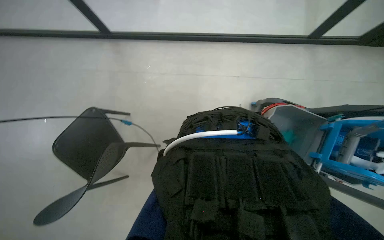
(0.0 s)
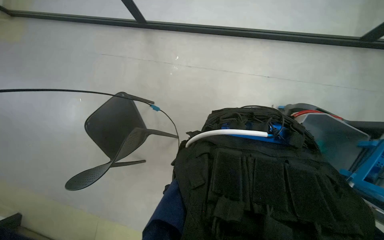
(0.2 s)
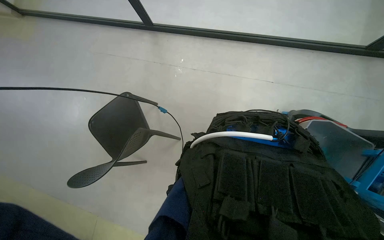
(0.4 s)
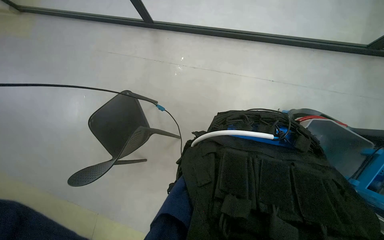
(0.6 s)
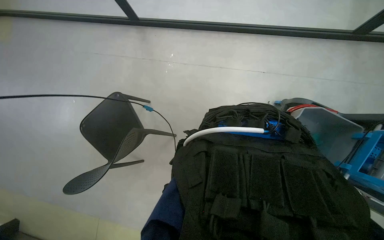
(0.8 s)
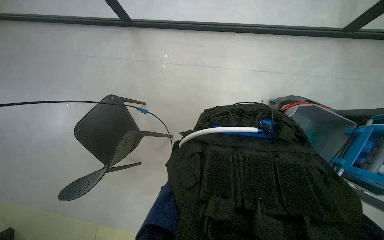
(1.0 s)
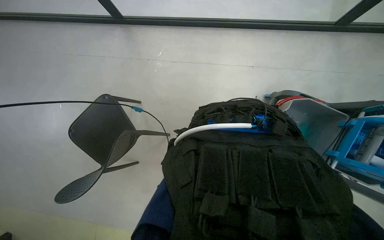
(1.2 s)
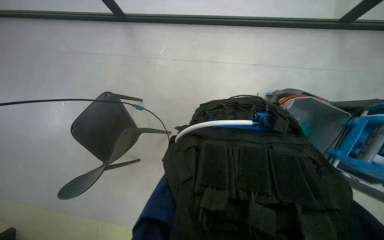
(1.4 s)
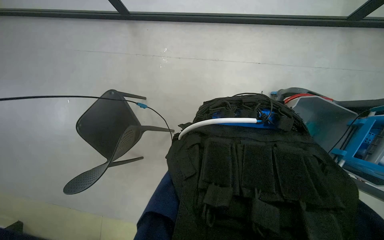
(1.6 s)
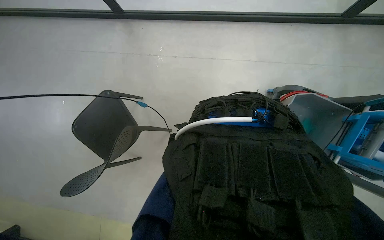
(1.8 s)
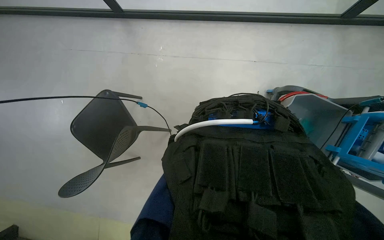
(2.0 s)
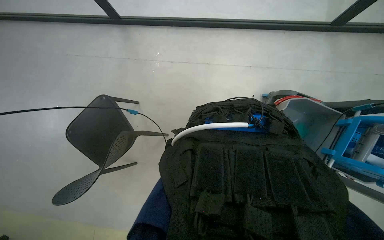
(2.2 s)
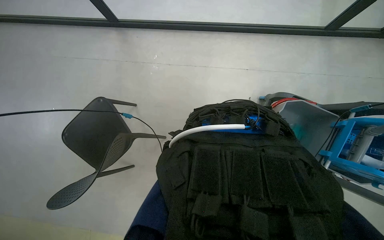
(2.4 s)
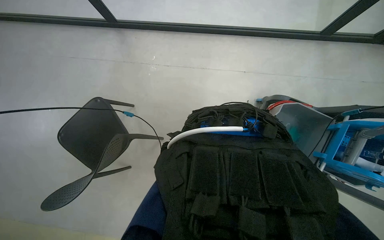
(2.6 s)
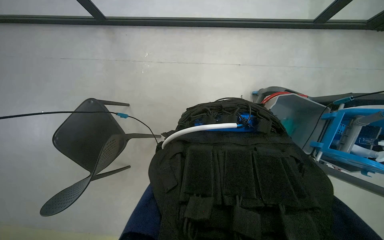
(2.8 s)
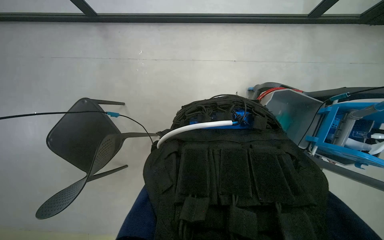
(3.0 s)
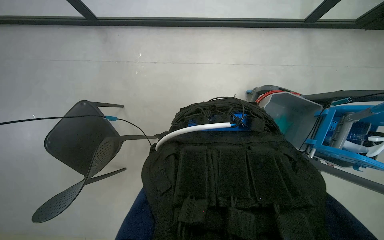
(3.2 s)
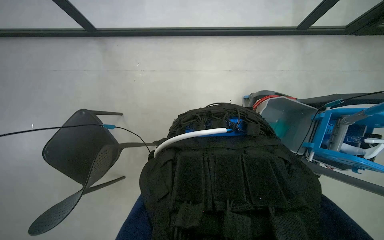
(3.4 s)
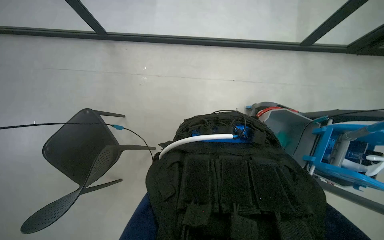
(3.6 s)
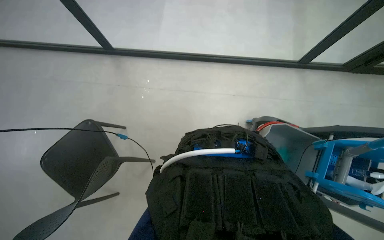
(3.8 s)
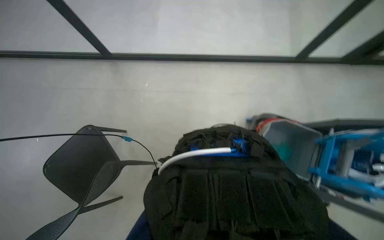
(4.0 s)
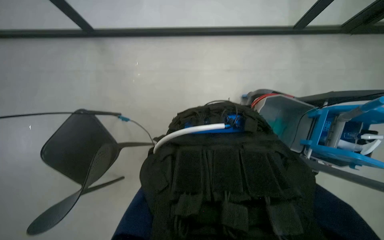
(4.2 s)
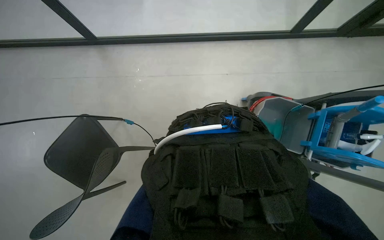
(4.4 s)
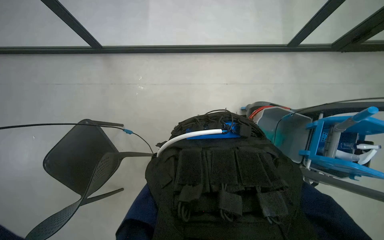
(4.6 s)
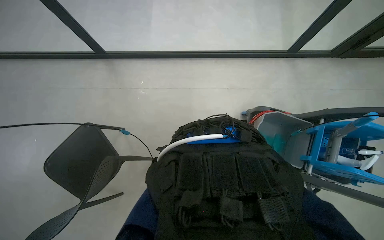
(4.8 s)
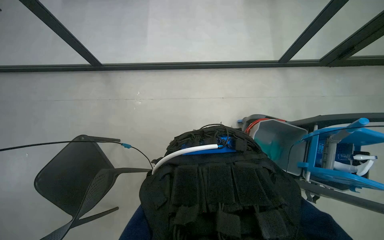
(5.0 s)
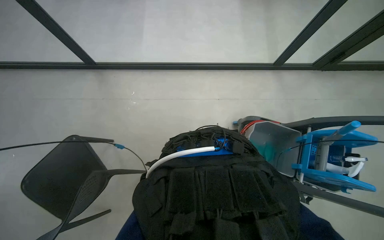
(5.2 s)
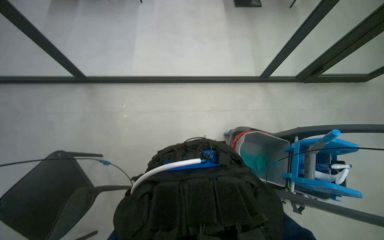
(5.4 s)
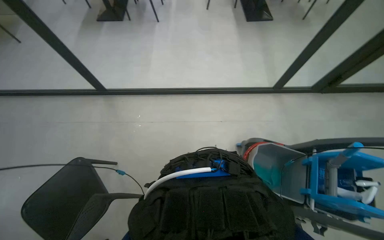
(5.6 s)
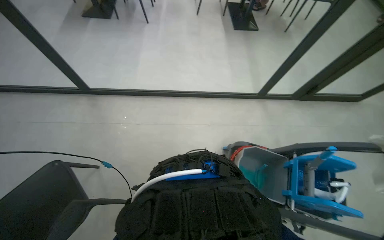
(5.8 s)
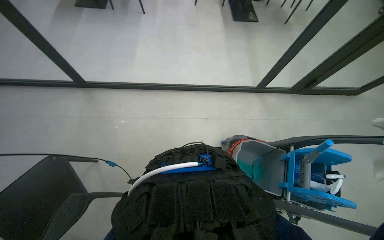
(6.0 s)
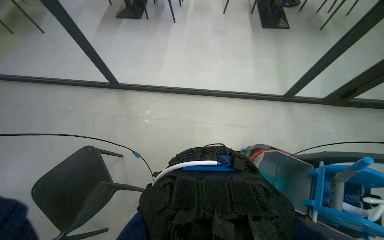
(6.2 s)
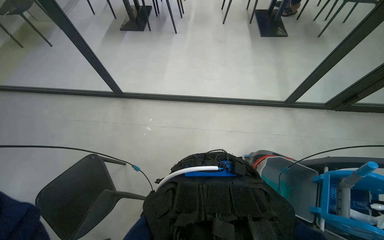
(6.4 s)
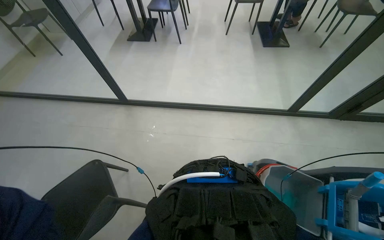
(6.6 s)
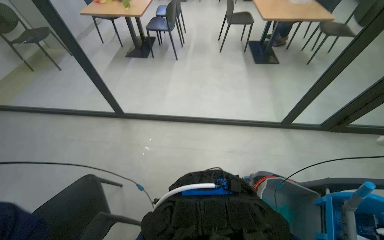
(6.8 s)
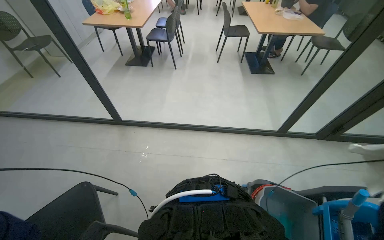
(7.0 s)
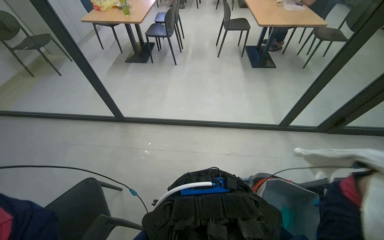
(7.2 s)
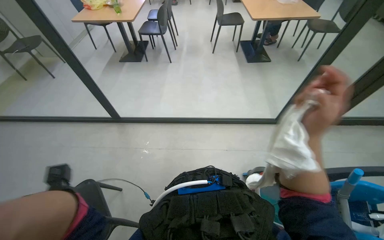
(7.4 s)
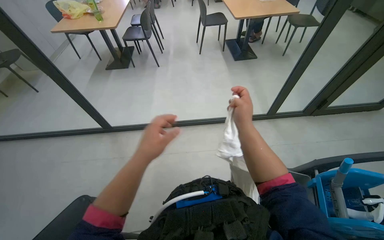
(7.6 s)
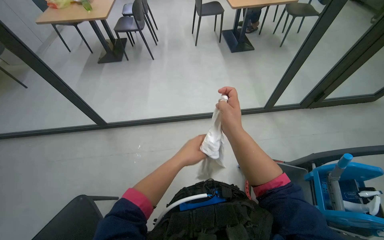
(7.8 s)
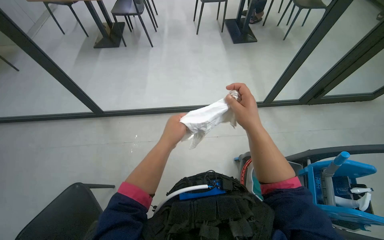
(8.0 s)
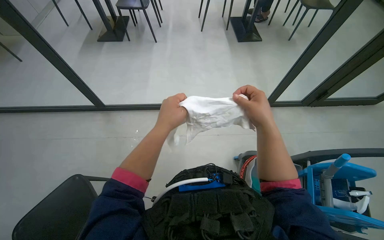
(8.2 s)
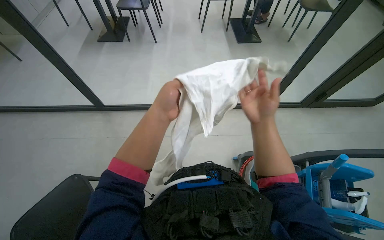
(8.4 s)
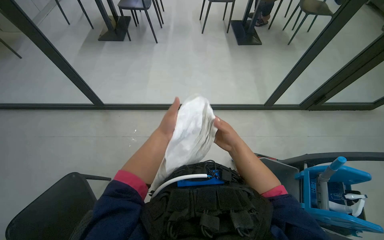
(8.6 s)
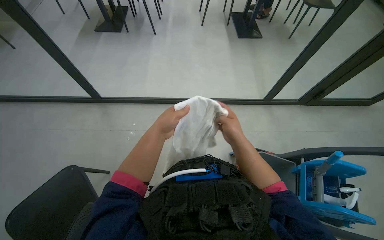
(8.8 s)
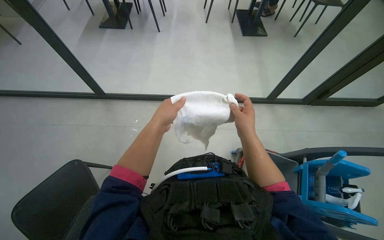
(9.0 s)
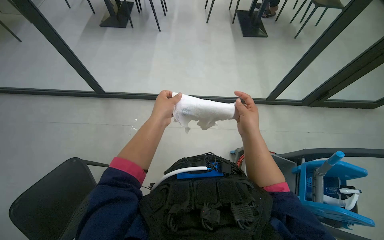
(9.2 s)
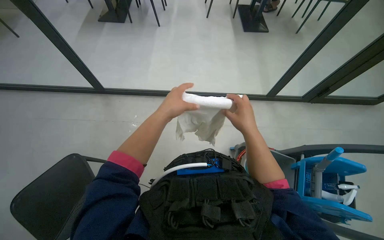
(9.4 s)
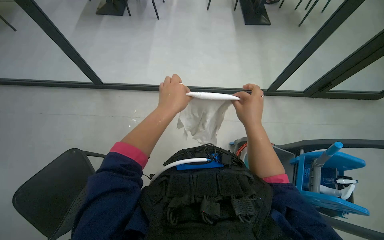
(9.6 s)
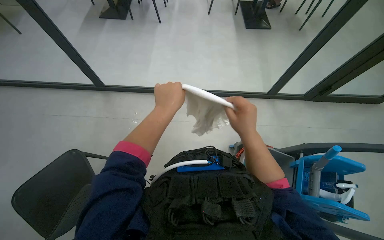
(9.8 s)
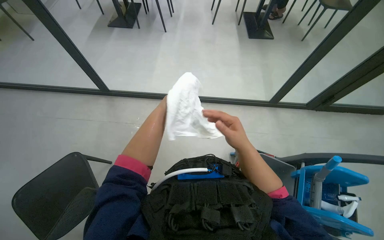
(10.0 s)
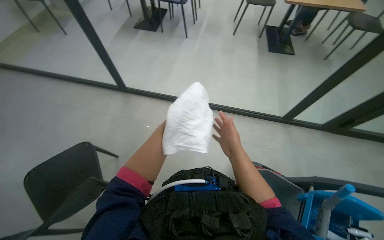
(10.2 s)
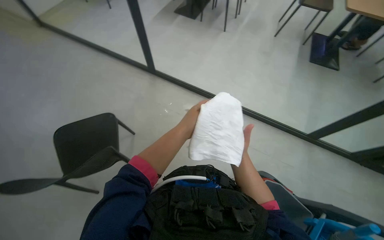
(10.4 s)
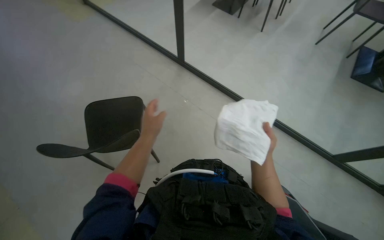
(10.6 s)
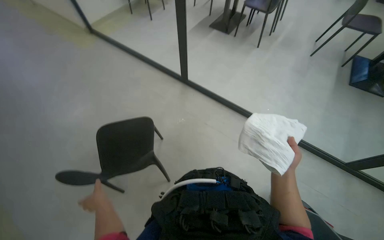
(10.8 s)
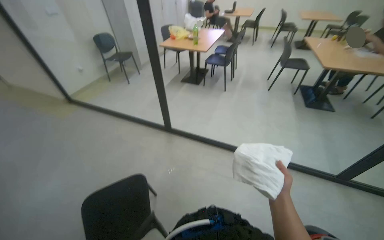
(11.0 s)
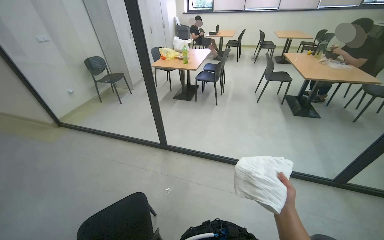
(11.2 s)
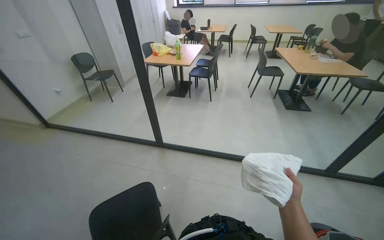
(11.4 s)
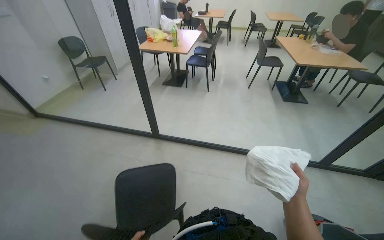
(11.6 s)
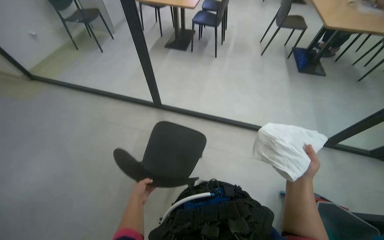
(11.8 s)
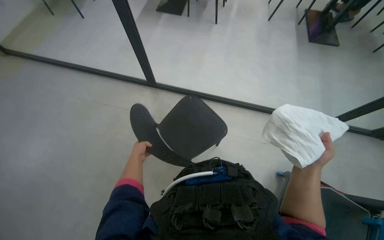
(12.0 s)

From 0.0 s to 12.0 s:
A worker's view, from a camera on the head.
Job: wiping surfaces.
The whole recording: Wiping glass partition. The worker wipes the glass partition with a white cloth.
From 4.4 s to 6.0 s: The camera pitches upward, by some 15 degrees.
From 6.0 s to 7.6 s: The view tips upward by some 15 degrees.
From 9.0 s to 10.4 s: The head turns to the left by roughly 25 degrees. The right hand travels farther from the camera by roughly 10 cm.

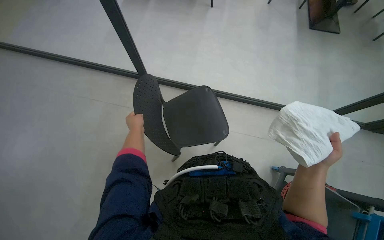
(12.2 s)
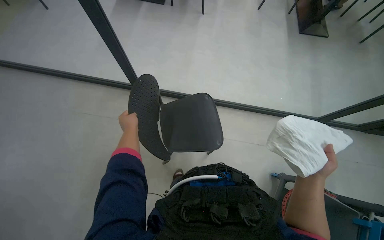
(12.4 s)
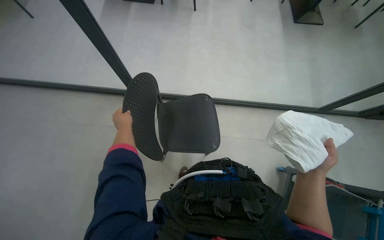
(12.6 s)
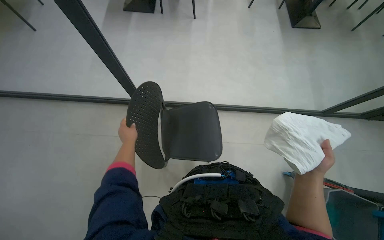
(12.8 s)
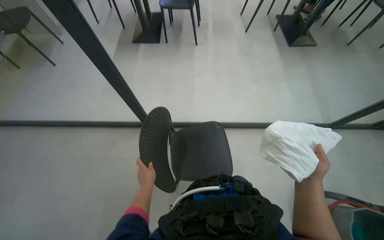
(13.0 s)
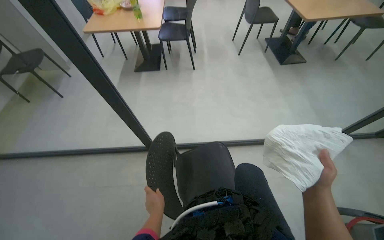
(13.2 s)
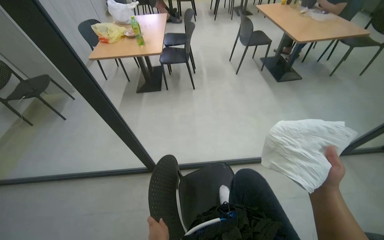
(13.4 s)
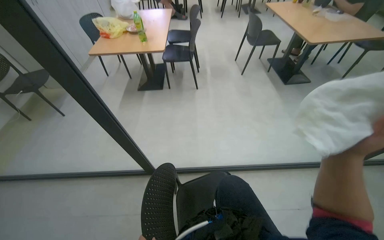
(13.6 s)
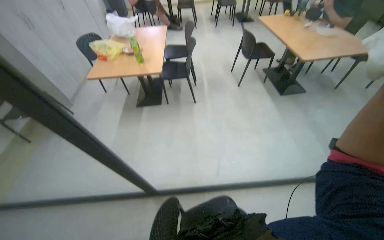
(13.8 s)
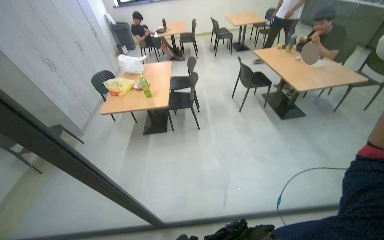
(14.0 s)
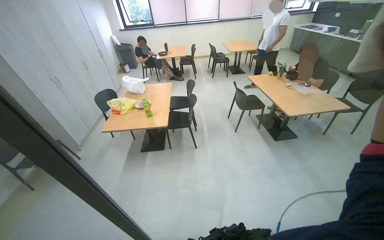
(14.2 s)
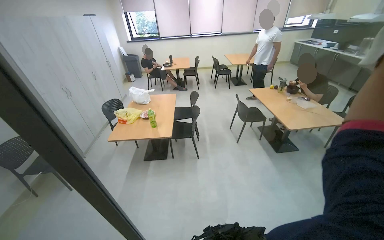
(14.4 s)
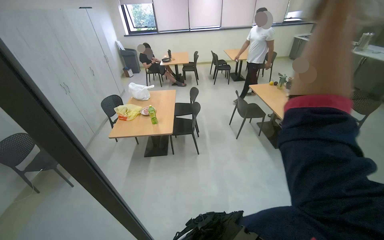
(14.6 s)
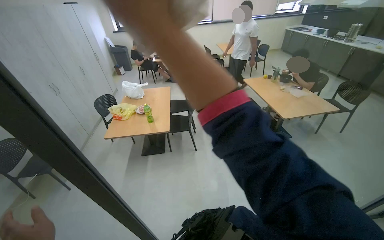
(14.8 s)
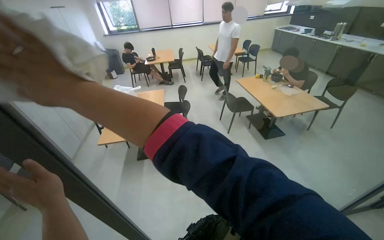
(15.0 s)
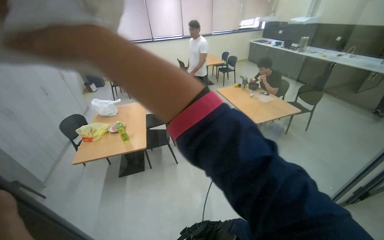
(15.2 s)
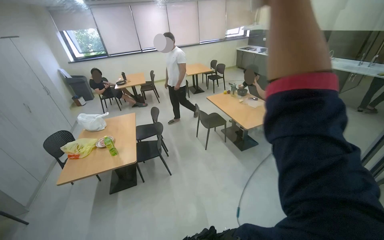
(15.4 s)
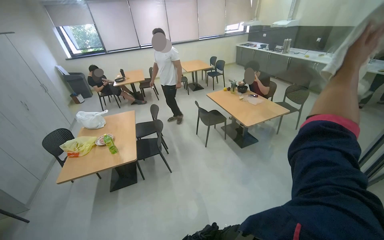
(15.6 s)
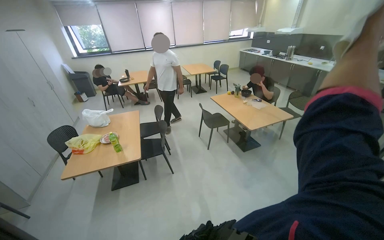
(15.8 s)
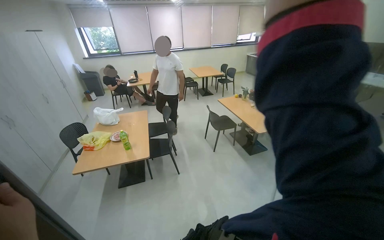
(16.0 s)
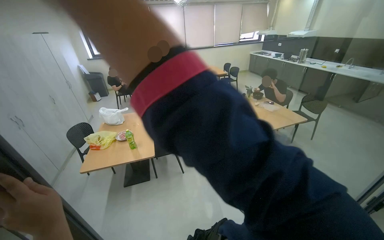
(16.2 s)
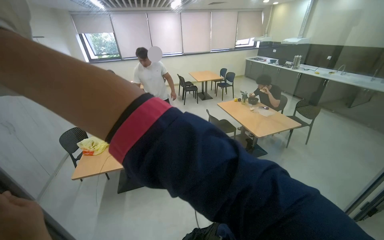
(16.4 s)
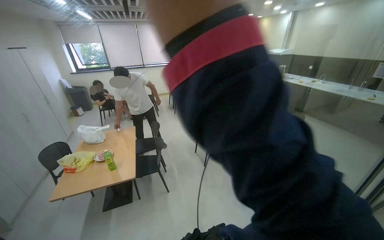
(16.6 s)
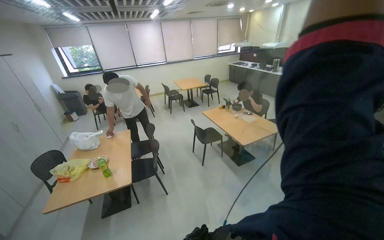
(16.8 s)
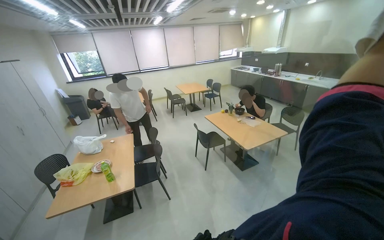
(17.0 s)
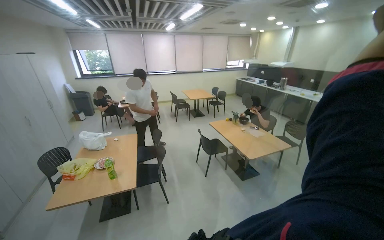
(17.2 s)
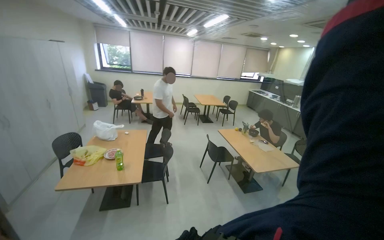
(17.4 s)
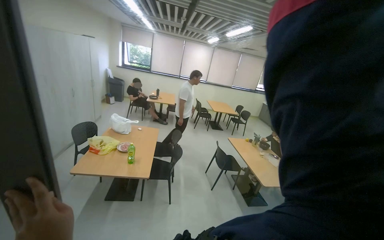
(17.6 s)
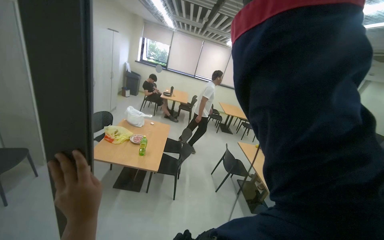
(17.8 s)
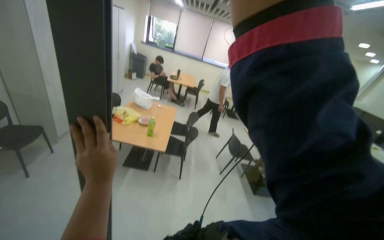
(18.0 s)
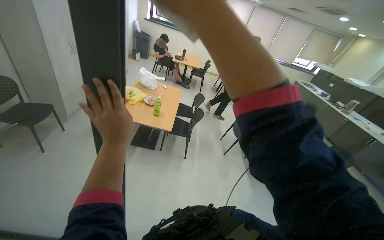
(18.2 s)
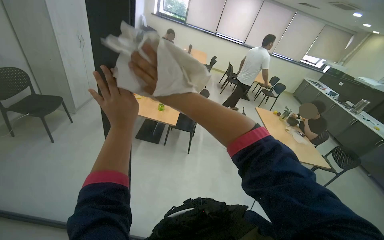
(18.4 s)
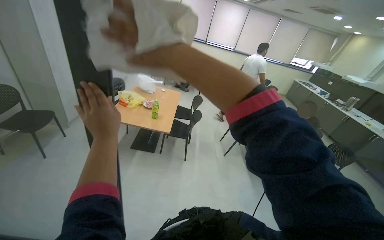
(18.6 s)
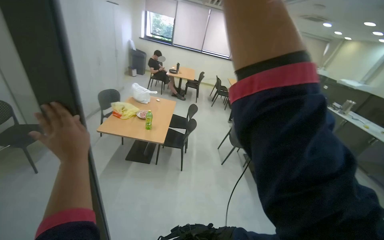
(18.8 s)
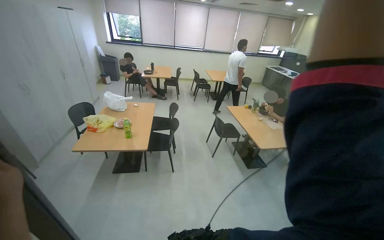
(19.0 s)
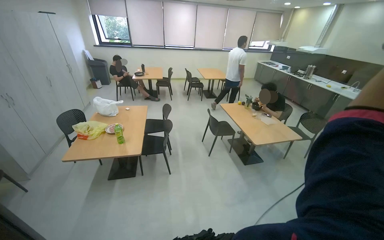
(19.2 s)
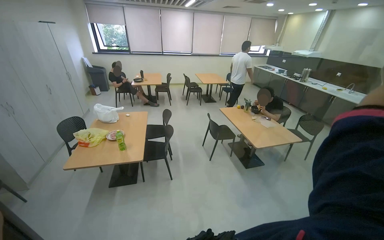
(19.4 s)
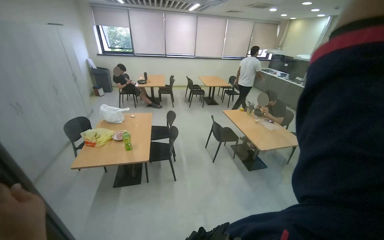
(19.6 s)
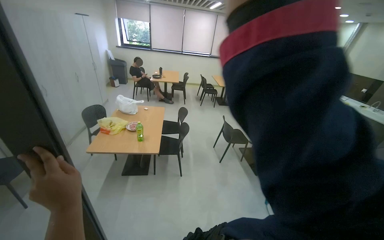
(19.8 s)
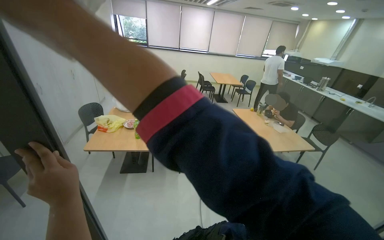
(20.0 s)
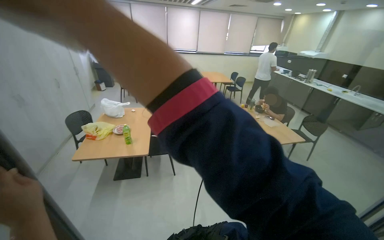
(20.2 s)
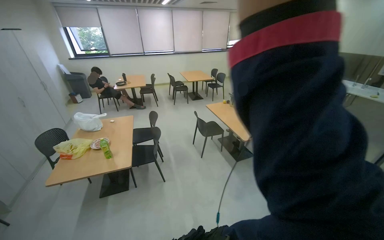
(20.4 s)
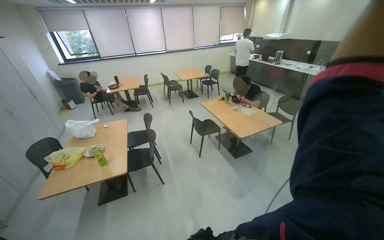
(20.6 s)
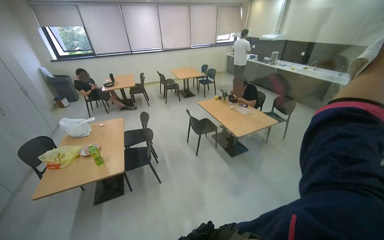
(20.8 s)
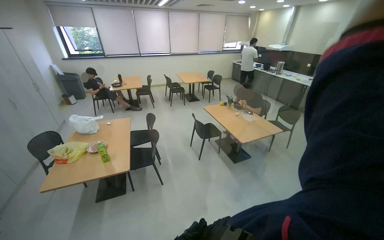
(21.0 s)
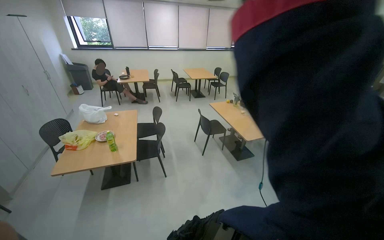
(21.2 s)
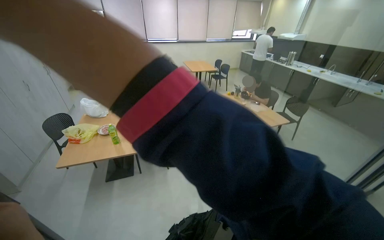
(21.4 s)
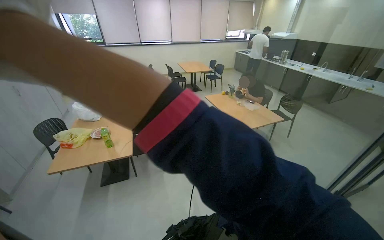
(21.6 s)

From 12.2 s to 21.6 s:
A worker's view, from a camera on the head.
Job: wiping surfaces.
The whole recording: Wiping glass partition. The worker wipes the glass partition with a white cloth.
From 12.2 s to 13.8 s: The camera pitches upward, by approximately 25 degrees.
From 13.8 s to 15.4 s: The camera is carried approximately 40 cm. The wearer looks roughly 20 degrees further upward.
From 17.0 s to 18.4 s: The head rotates about 35 degrees to the left.
